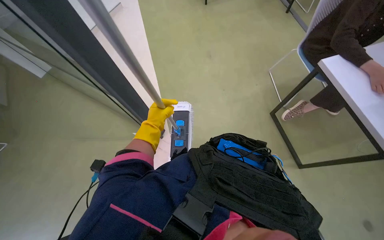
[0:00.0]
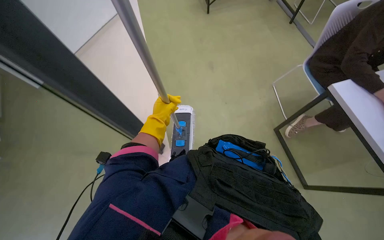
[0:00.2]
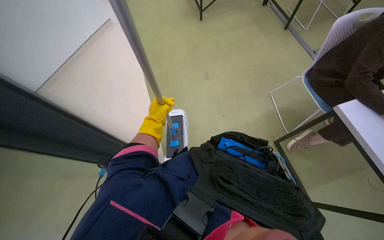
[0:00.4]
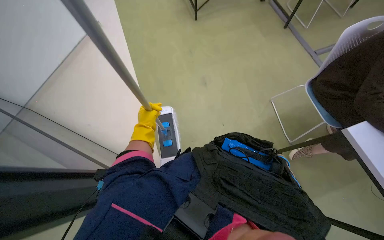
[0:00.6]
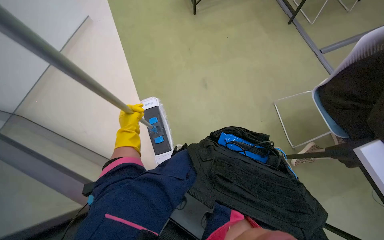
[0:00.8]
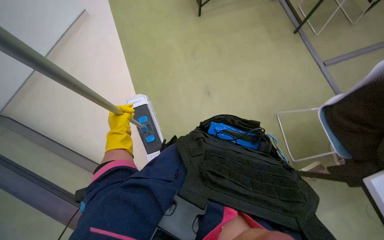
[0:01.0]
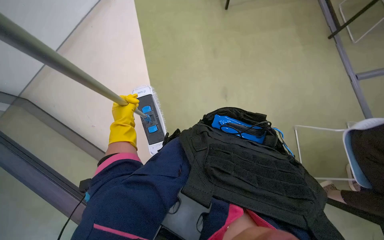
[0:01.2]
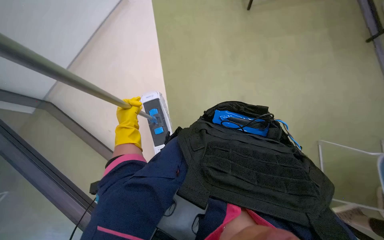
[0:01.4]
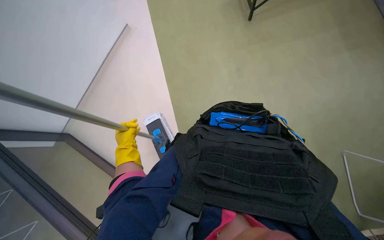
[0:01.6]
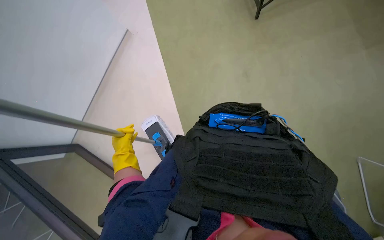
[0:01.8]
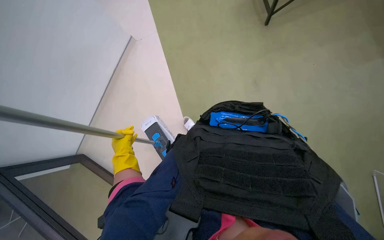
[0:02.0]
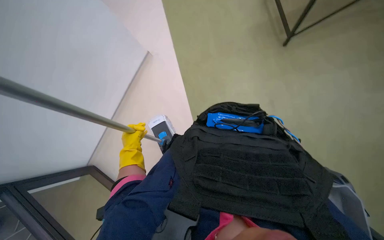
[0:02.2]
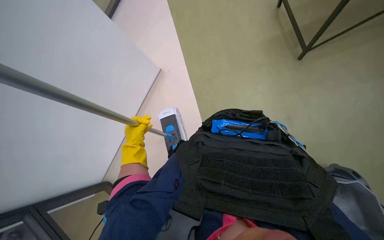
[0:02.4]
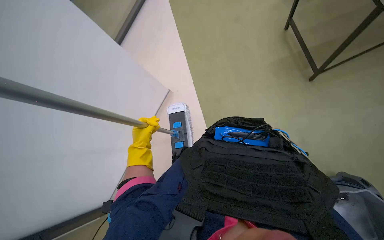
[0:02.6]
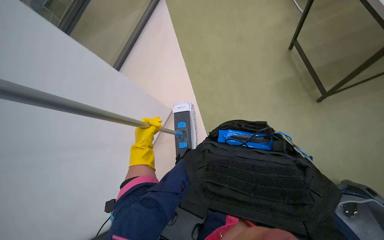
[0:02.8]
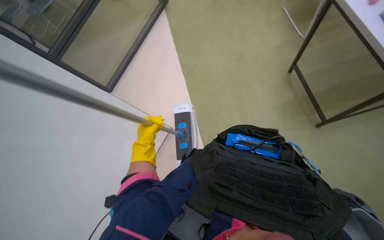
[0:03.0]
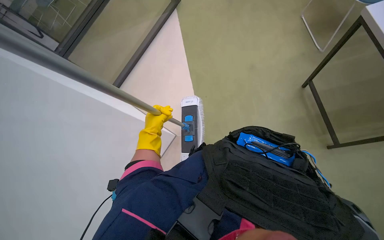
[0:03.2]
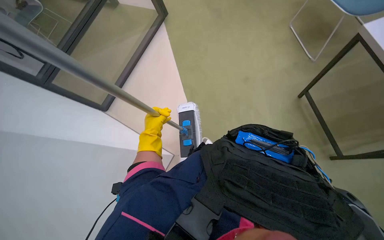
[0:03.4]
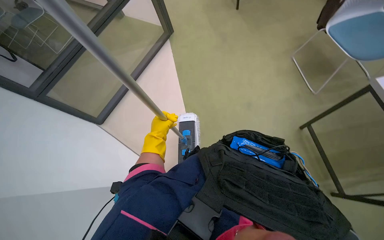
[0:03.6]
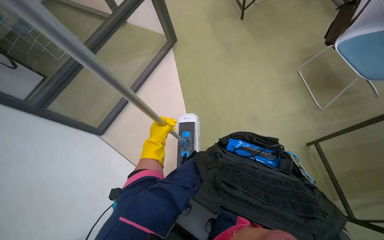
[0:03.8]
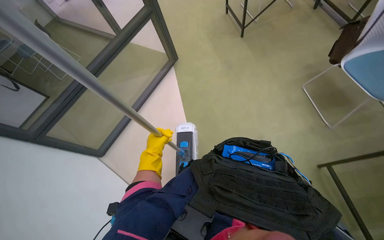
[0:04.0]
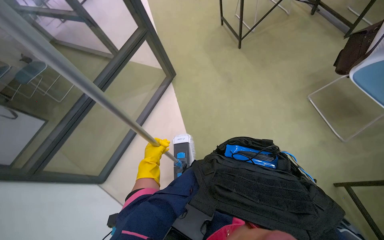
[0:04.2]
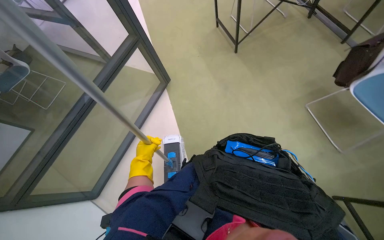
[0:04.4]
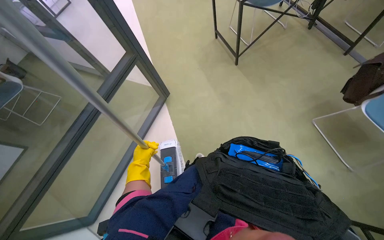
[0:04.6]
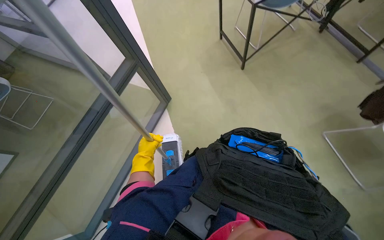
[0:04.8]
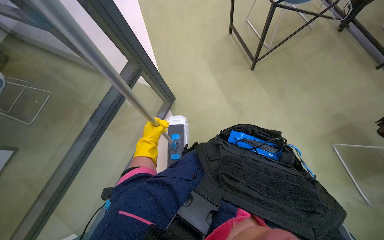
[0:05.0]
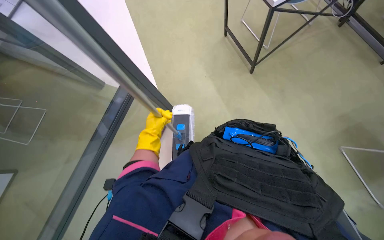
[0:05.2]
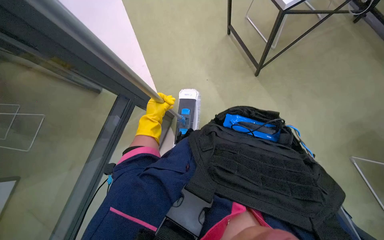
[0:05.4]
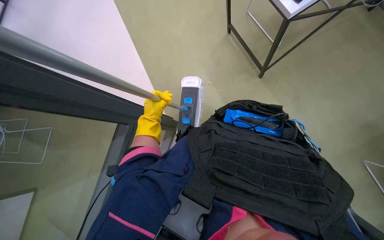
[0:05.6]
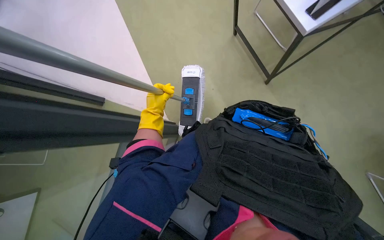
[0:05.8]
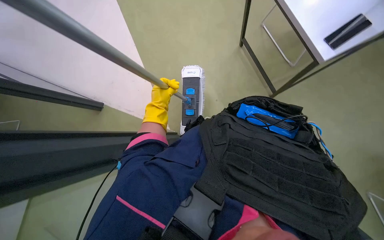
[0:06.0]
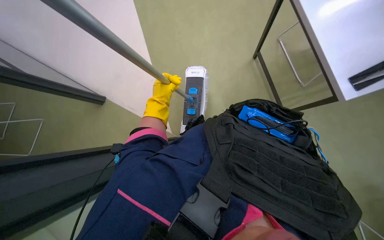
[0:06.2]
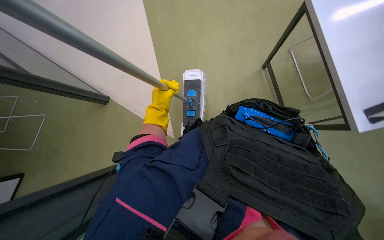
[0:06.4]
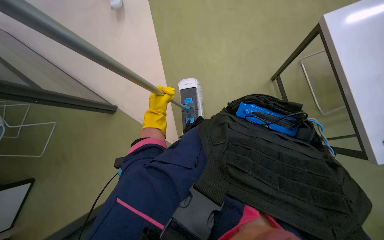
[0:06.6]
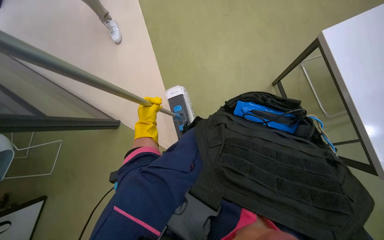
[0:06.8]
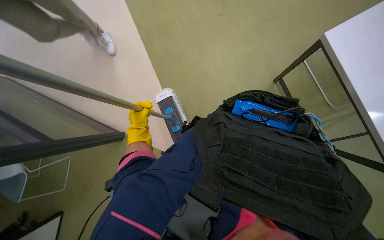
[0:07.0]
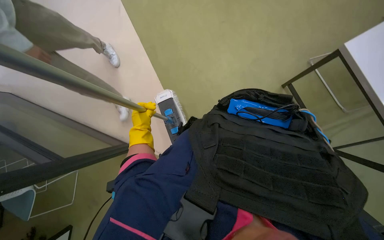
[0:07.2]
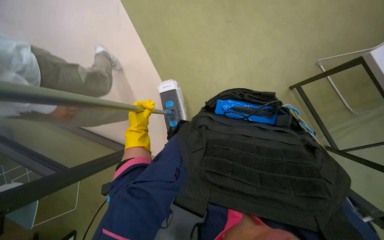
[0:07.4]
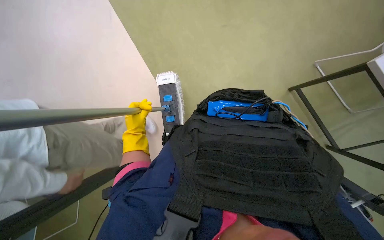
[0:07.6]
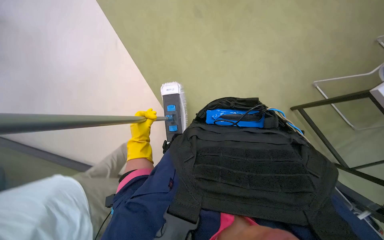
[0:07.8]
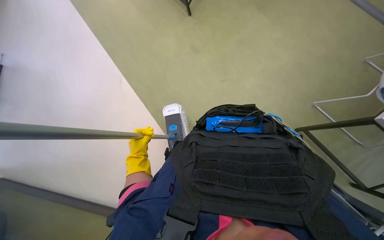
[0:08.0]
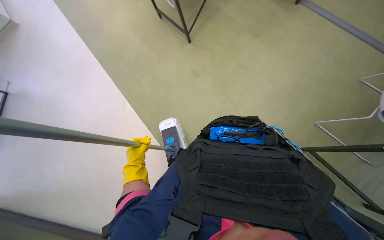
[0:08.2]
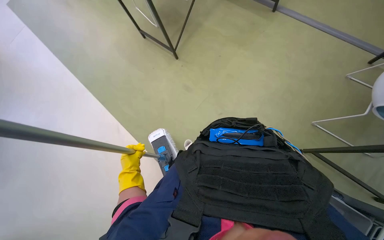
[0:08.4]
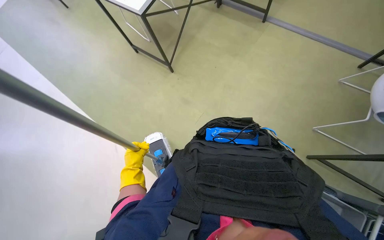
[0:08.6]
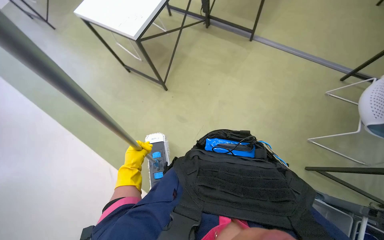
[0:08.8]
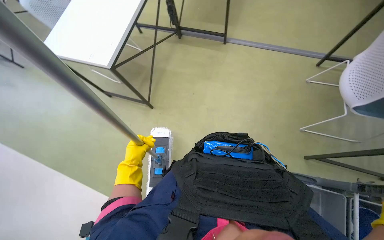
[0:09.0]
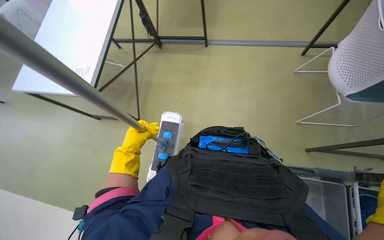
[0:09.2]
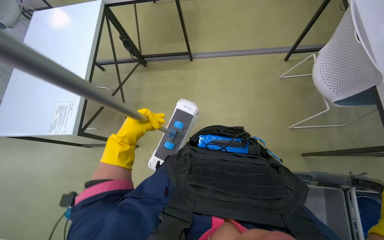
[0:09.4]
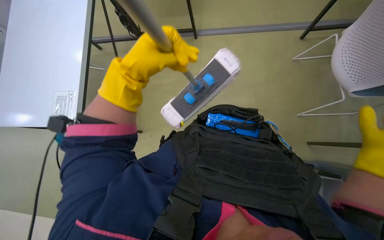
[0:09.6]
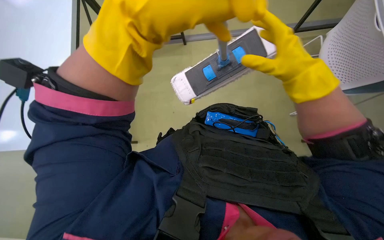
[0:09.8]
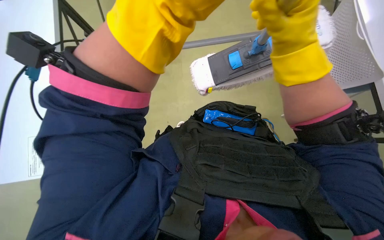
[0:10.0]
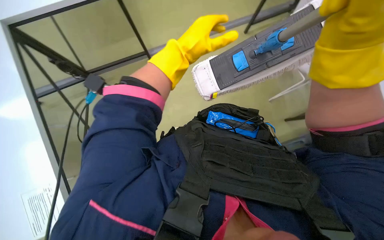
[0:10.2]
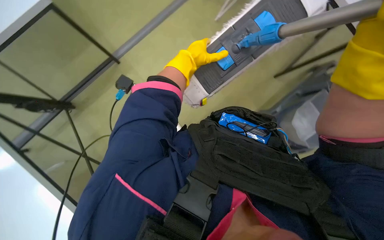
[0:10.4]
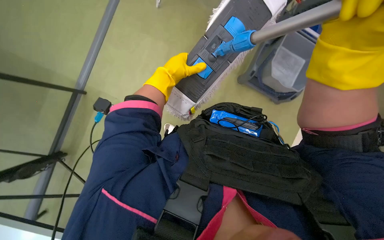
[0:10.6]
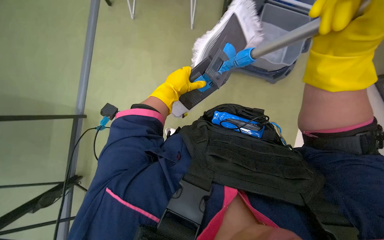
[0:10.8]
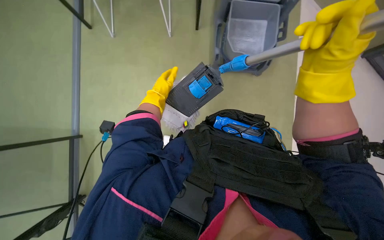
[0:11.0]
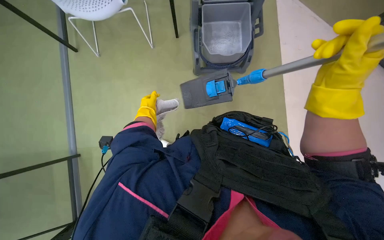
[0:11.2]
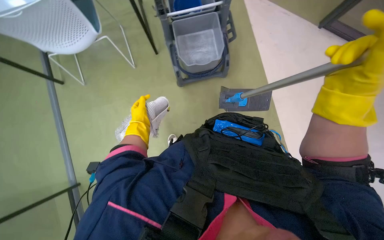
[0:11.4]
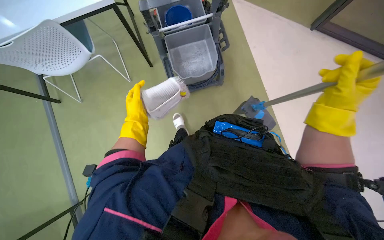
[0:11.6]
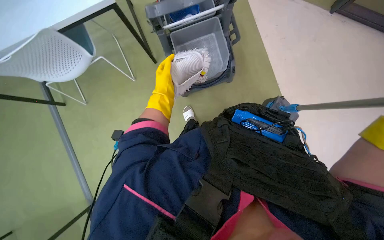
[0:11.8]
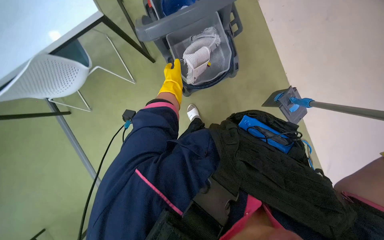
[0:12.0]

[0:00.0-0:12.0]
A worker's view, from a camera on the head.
Job: mopping floor.
The whole recording: Mopping office floor. The worker mops the office floor with a flat mop, periodically wringing it in a bucket.
0:00.0 to 0:01.6: The left hand moves farther from the camera, down the picture and to the left, roughly 20 cm.
0:03.0 to 0:04.4: The view tilts some 15 degrees upward.
0:04.4 to 0:06.0: The wearer looks about 15 degrees further to the left. The left hand moves up the picture, roughly 15 cm.
0:07.6 to 0:09.0: The wearer looks approximately 20 degrees further upward.
0:09.0 to 0:10.4: The left hand moves up the picture and to the right, some 35 cm, and reaches some 35 cm nearer to the camera, then returns.
0:10.4 to 0:12.0: The left hand is displaced farther from the camera by approximately 15 cm, and goes to the left and returns, some 20 cm each way.

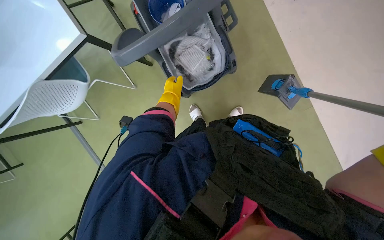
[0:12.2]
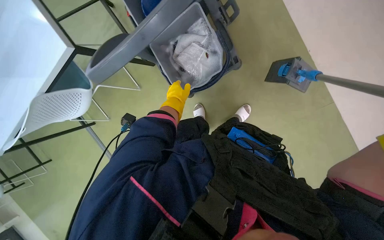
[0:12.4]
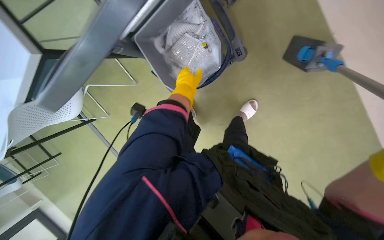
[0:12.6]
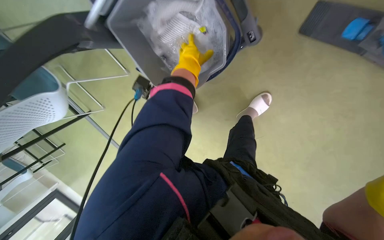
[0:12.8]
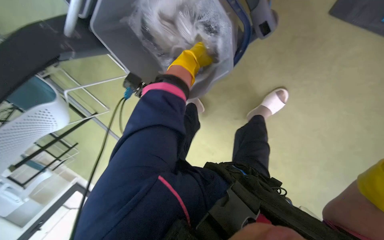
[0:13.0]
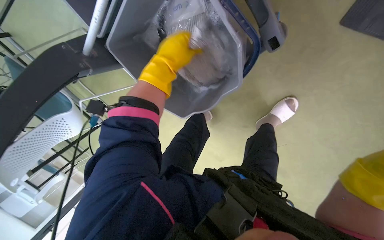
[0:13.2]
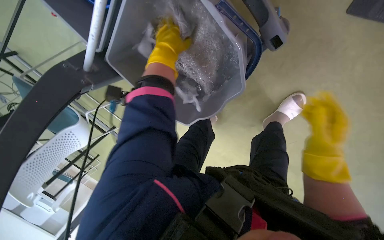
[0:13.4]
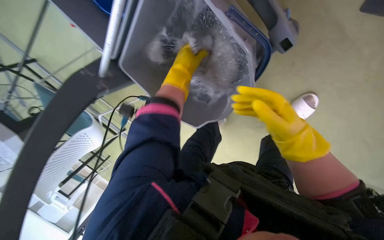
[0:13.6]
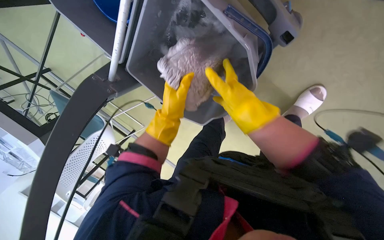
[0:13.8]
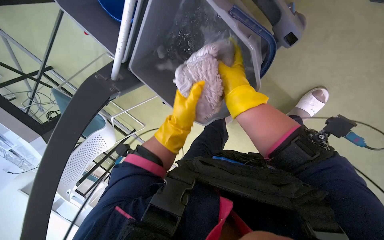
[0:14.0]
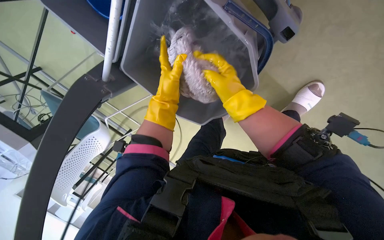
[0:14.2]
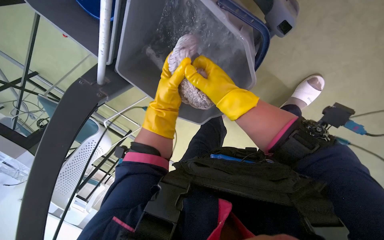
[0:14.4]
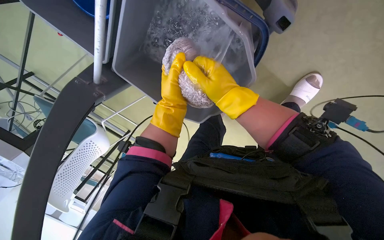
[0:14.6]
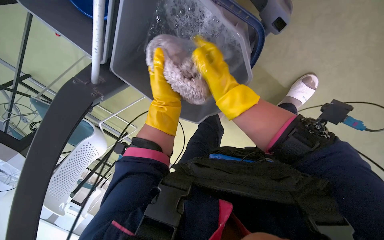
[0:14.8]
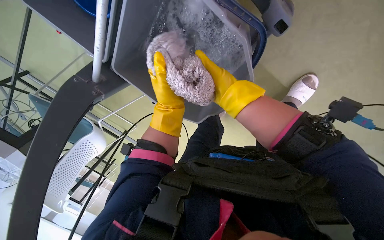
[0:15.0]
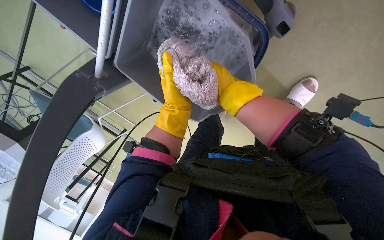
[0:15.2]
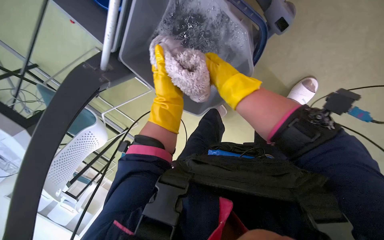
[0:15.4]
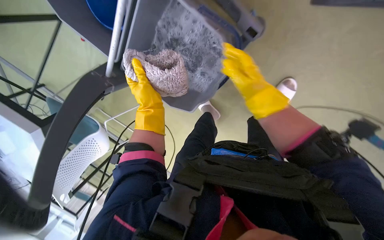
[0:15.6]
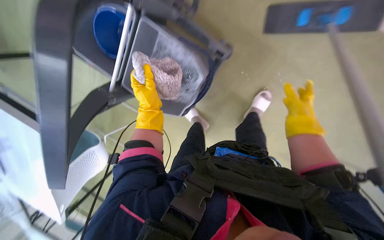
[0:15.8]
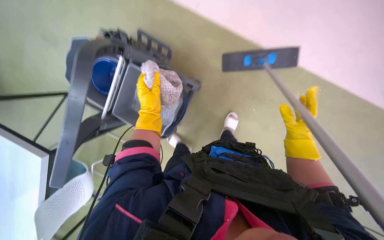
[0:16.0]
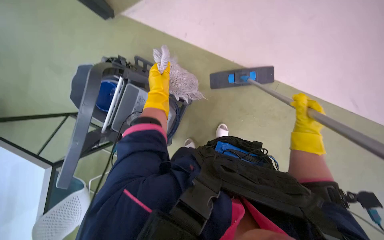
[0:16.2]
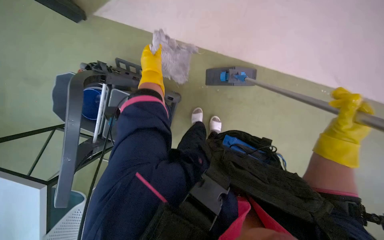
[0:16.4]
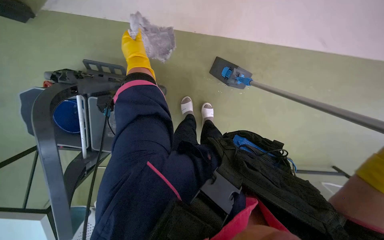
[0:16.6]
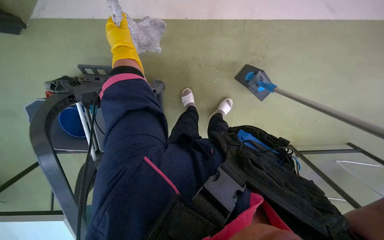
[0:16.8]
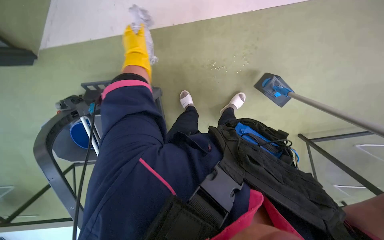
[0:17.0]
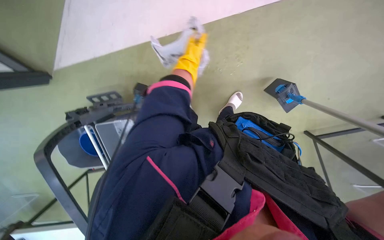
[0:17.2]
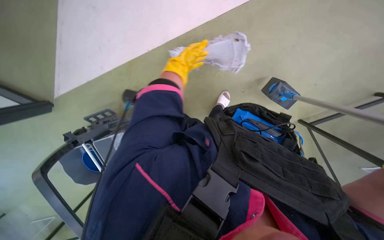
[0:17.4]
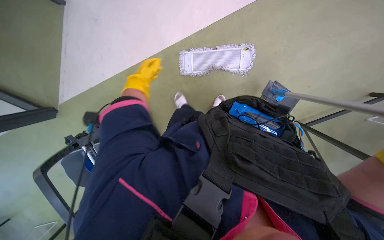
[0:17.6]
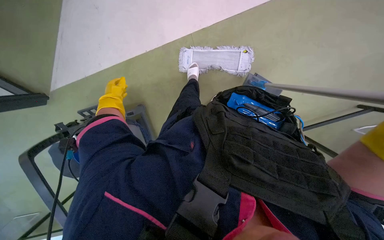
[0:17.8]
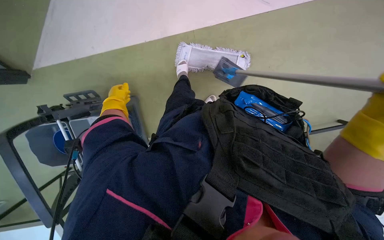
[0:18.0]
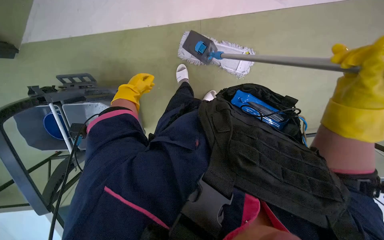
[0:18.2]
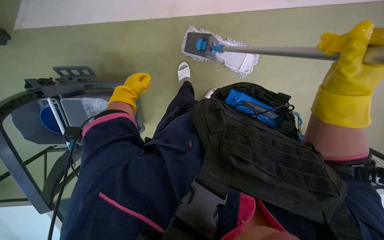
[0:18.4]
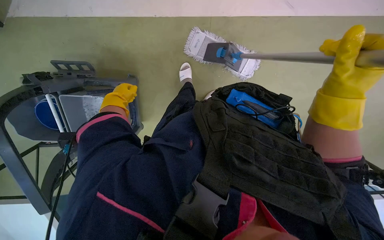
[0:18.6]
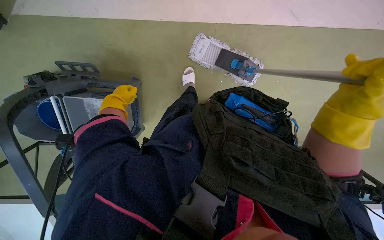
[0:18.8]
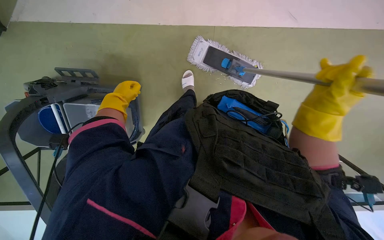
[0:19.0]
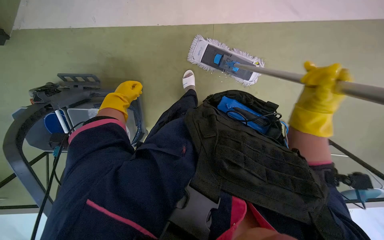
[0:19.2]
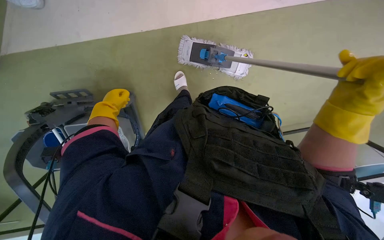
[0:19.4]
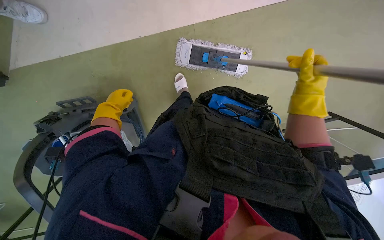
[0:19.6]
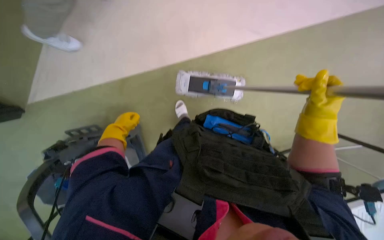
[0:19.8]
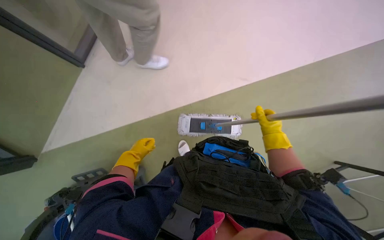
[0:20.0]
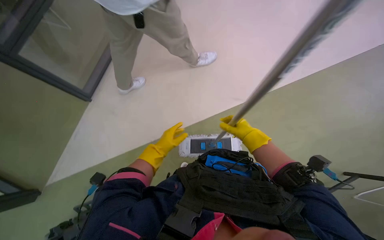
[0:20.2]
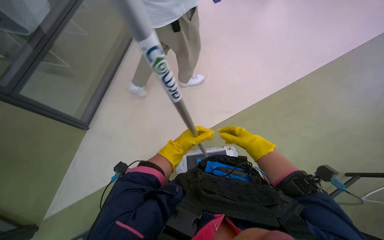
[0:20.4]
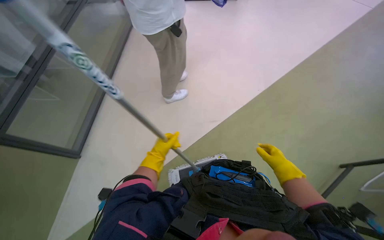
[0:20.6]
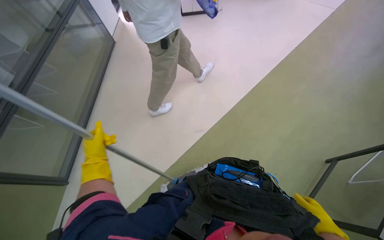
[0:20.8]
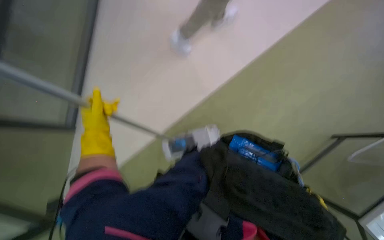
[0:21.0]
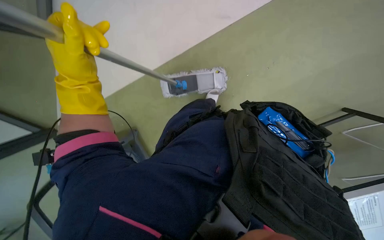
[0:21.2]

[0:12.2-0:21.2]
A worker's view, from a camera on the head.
Job: mopping floor.
The whole recording: Mopping office floor. The worker mops the office floor with a flat mop, periodically wringing it in a bucket.
0:13.8 to 0:15.2: The hands stay close to where they were, moving slightly.
0:15.2 to 0:16.6: The camera pitches upward, by approximately 15 degrees. The left hand moves to the left, approximately 15 cm.
0:18.2 to 0:19.8: The right hand goes nearer and farther, approximately 15 cm each way, reversing 2 times.
